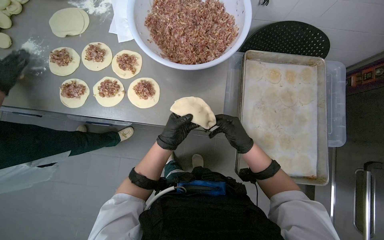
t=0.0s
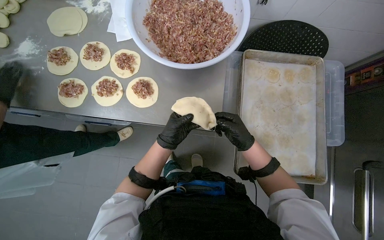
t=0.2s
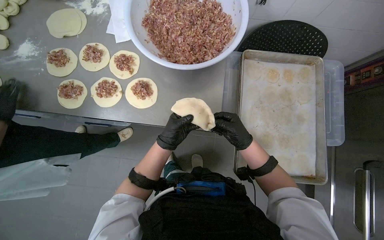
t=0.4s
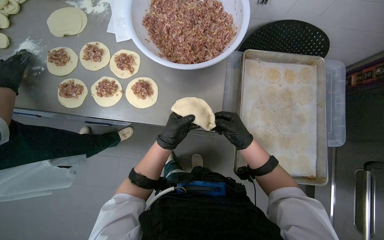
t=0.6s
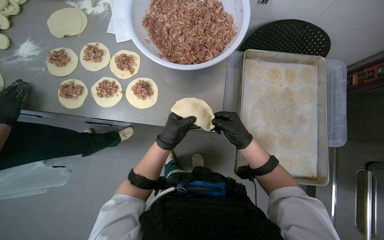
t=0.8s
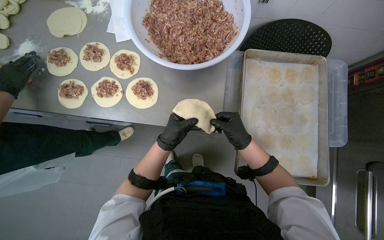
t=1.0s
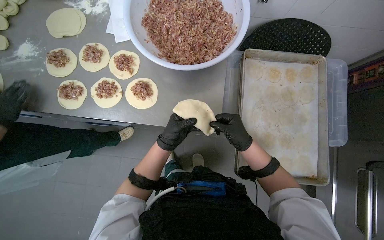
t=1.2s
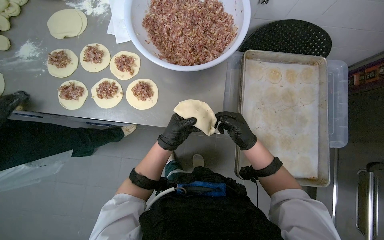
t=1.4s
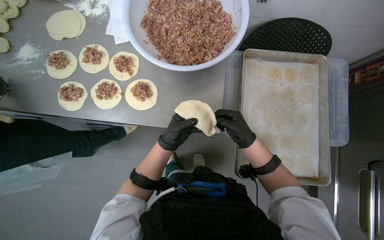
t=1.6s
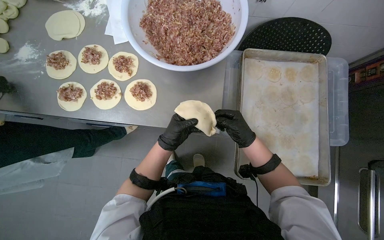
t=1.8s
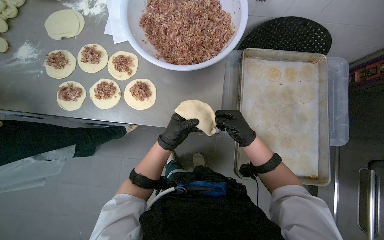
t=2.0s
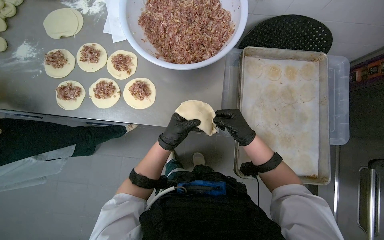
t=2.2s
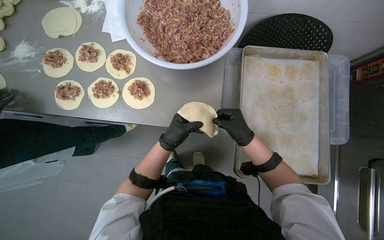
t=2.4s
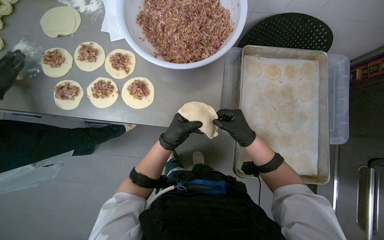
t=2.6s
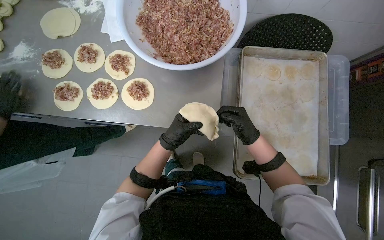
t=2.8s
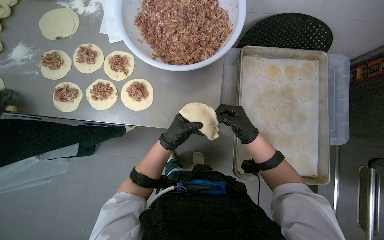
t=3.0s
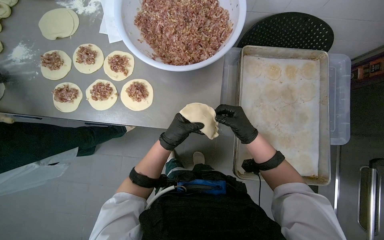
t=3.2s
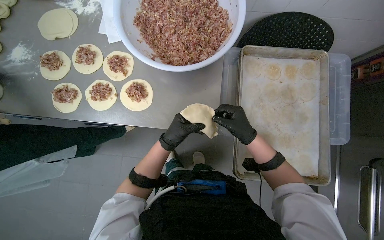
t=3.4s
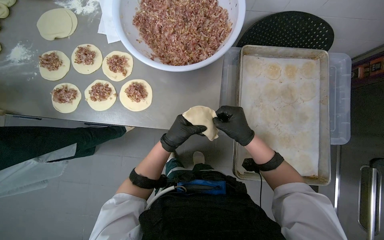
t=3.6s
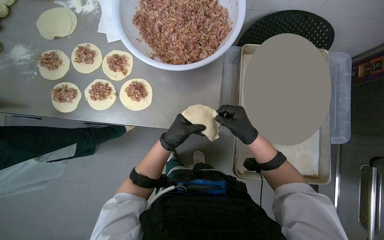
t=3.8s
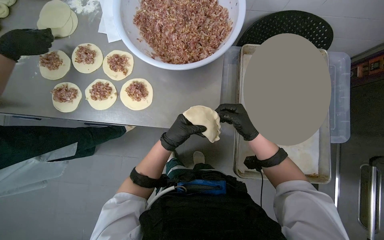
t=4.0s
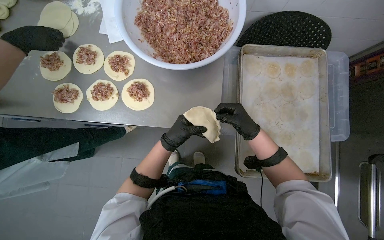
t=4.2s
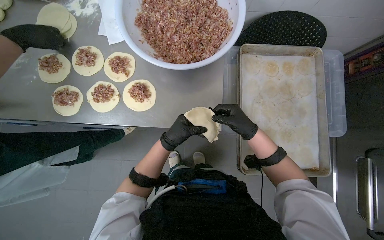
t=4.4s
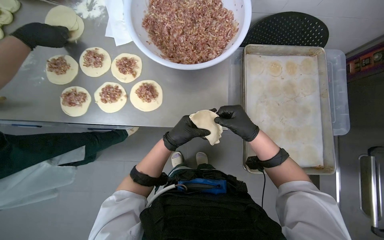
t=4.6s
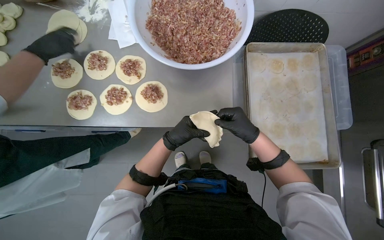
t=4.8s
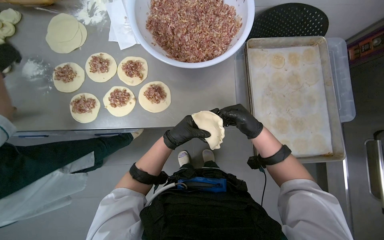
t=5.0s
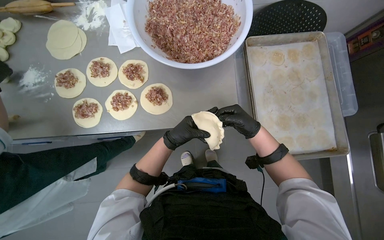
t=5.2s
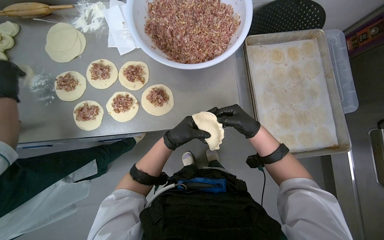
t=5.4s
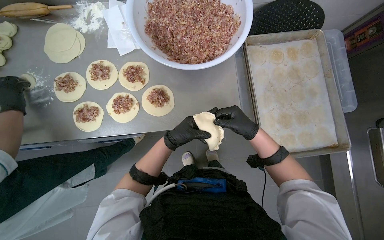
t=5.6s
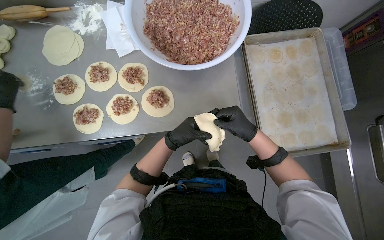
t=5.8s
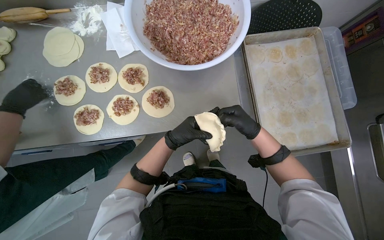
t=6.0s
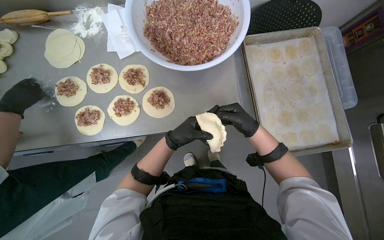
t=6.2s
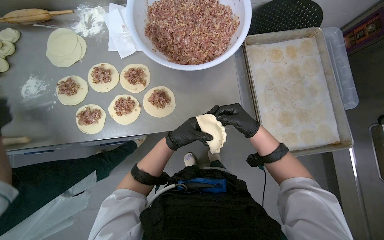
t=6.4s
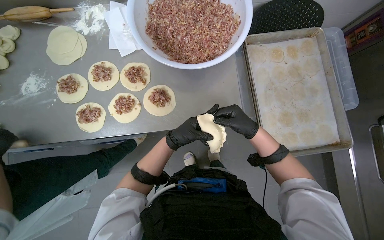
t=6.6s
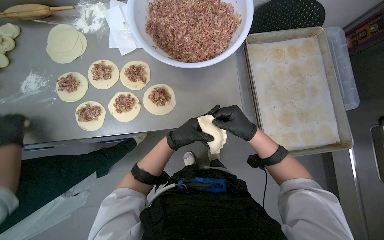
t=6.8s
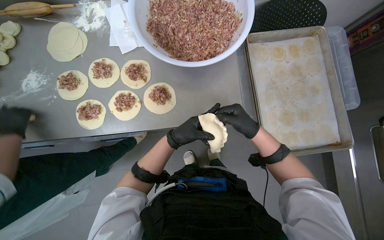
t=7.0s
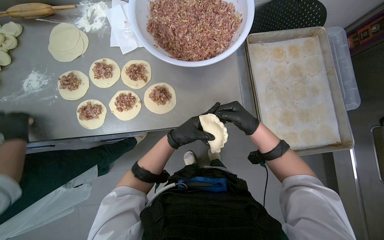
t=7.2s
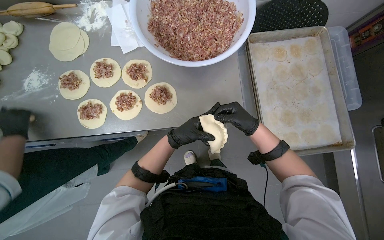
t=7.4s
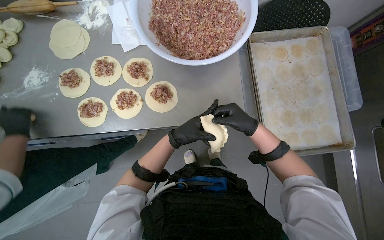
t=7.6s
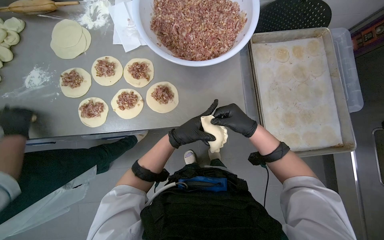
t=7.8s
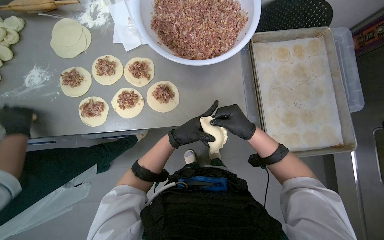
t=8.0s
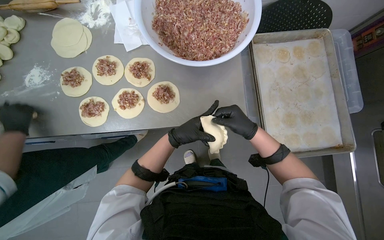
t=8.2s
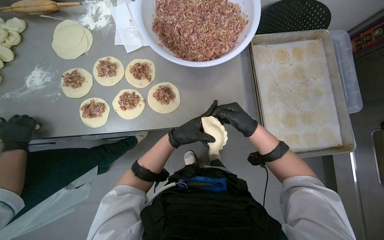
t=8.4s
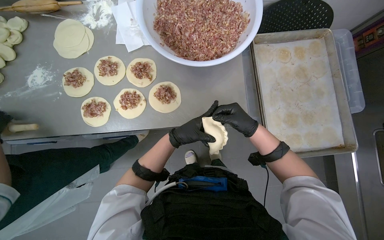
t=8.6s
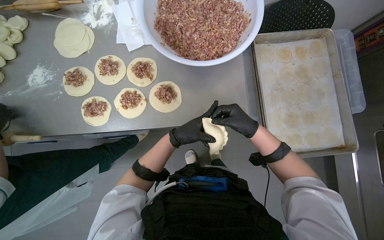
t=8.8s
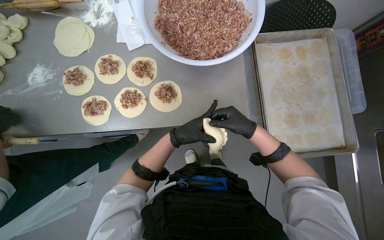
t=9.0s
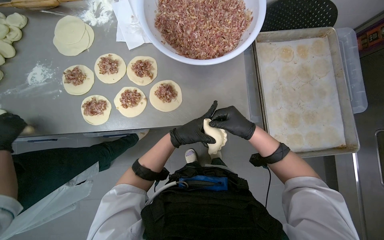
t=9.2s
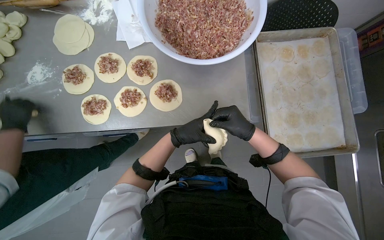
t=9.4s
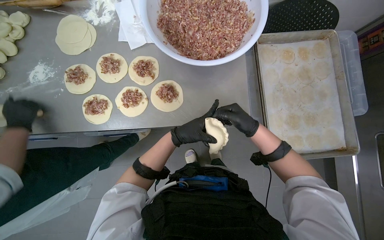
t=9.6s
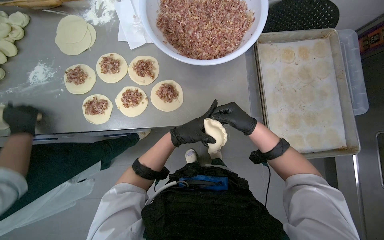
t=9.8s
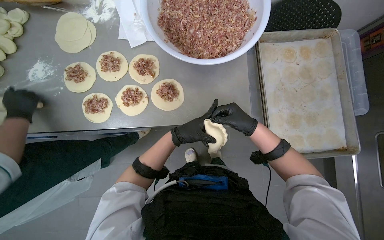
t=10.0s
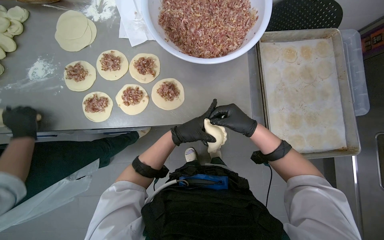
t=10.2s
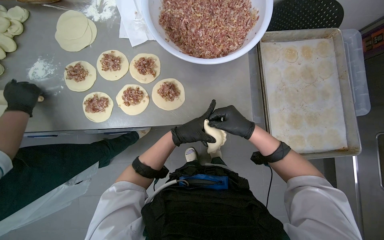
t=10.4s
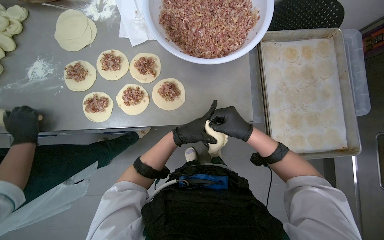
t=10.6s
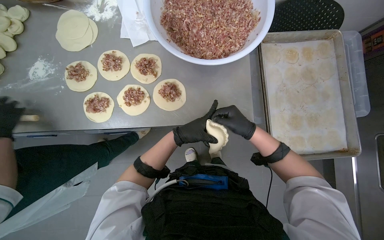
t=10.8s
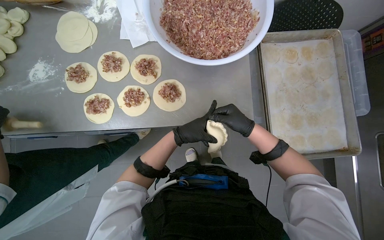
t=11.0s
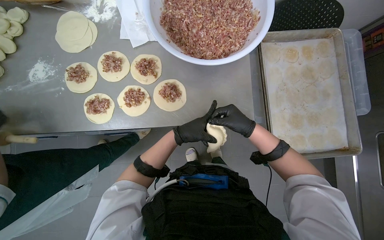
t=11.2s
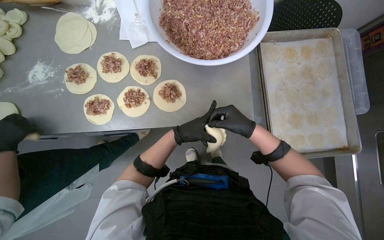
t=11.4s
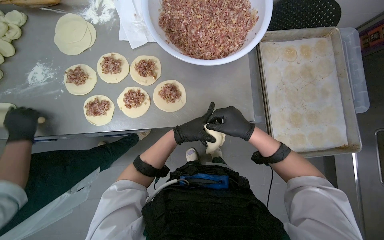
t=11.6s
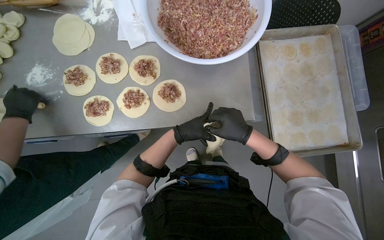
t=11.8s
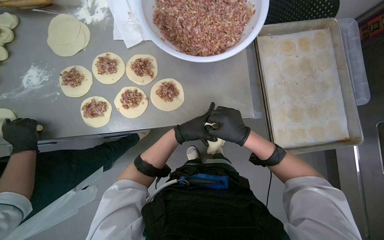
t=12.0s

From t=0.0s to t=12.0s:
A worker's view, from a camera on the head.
Job: preparing food.
The whole recording: Sealing and placing meat-filled dough onto tray. The worker seals the edges of meat-filled dough circles and places them onto a tray.
From t=0.0s to t=4.4s: The hands work in one place, with small movements.
From t=6.0s to t=12.0s: The hands stay close to where they were, moving slightly.

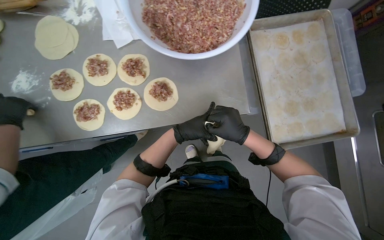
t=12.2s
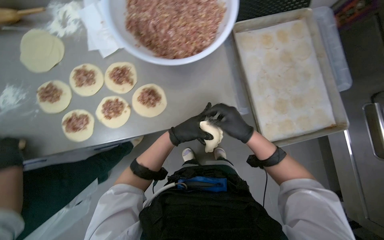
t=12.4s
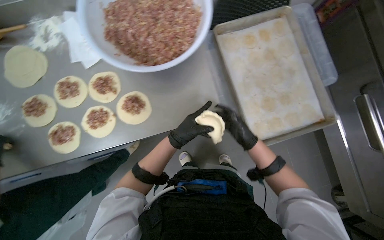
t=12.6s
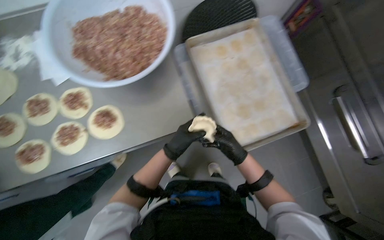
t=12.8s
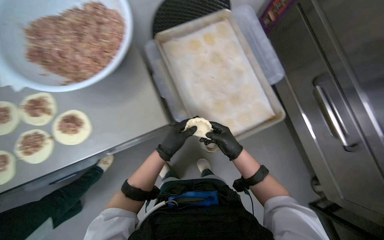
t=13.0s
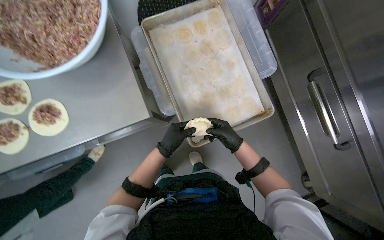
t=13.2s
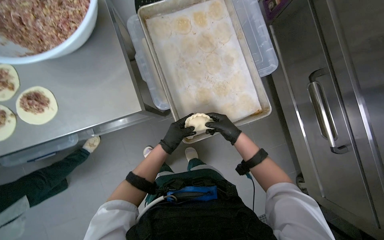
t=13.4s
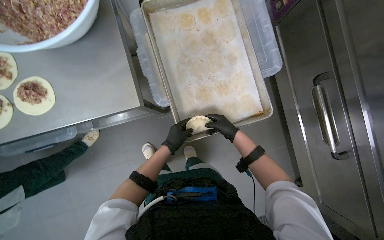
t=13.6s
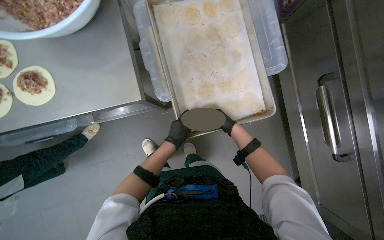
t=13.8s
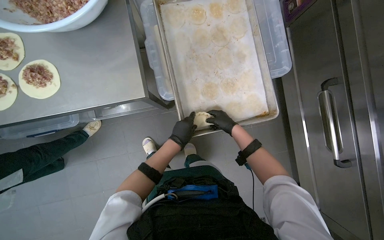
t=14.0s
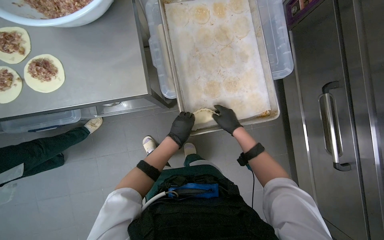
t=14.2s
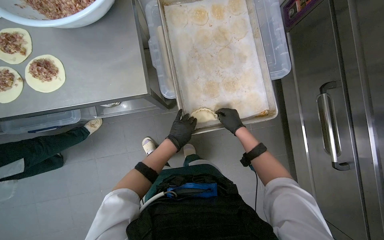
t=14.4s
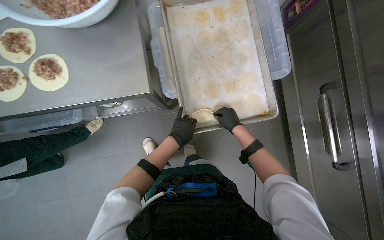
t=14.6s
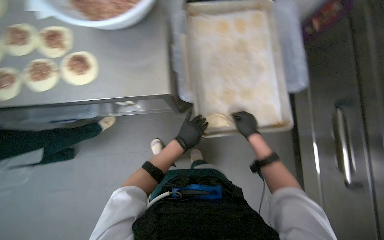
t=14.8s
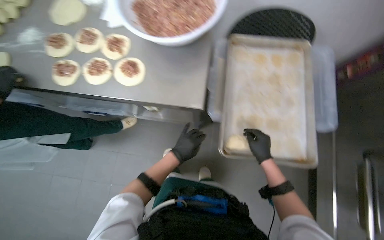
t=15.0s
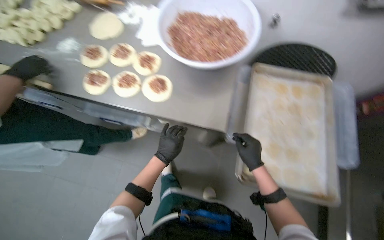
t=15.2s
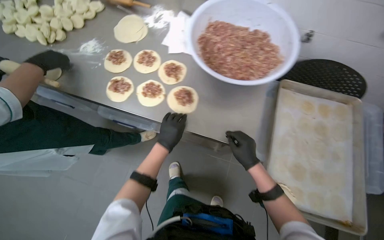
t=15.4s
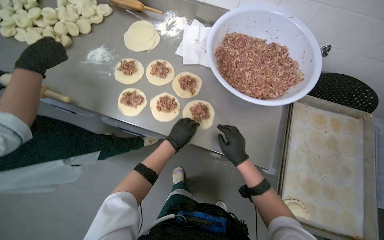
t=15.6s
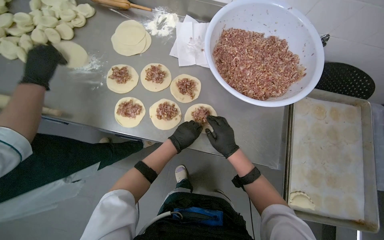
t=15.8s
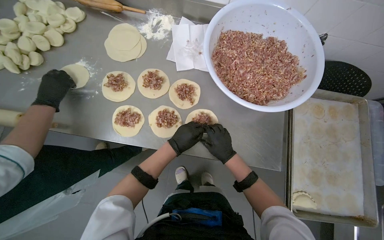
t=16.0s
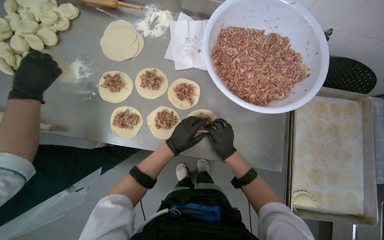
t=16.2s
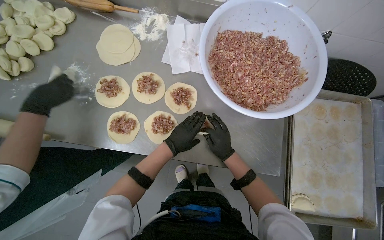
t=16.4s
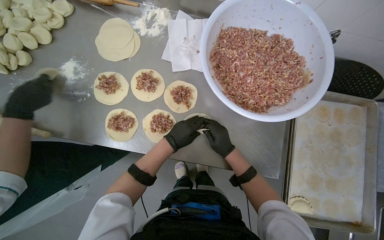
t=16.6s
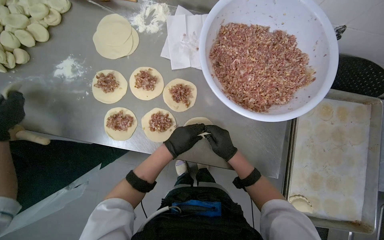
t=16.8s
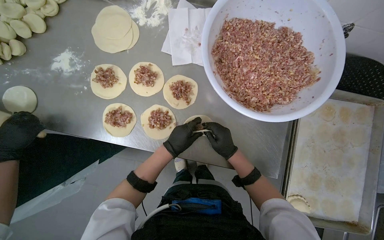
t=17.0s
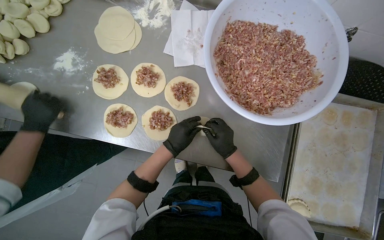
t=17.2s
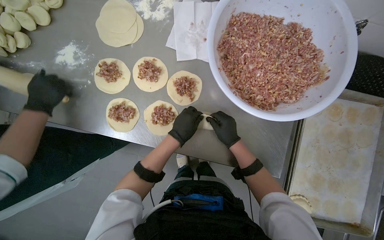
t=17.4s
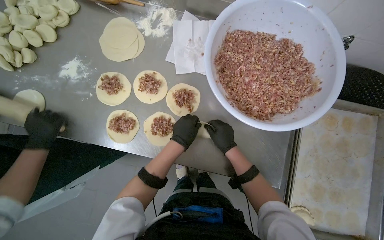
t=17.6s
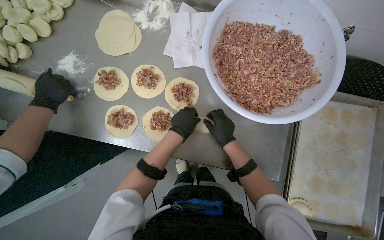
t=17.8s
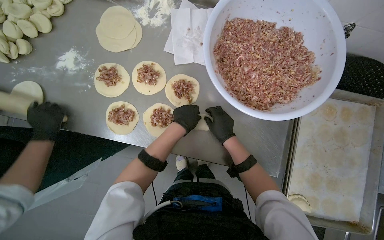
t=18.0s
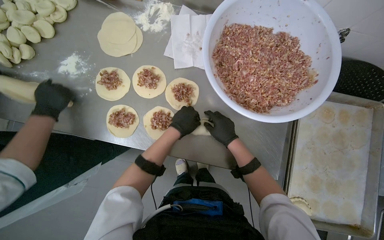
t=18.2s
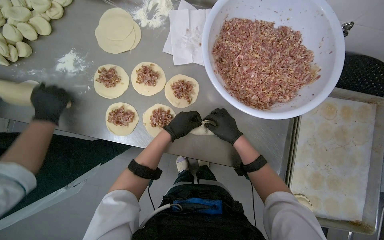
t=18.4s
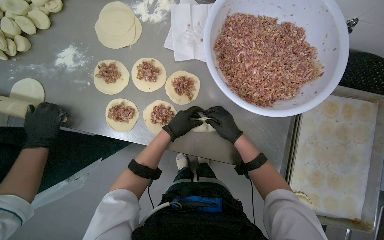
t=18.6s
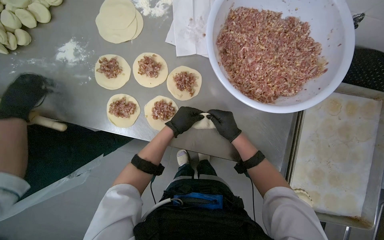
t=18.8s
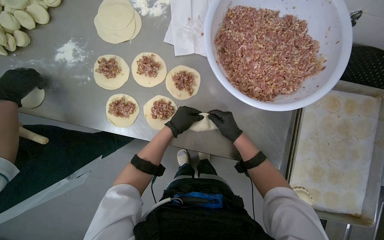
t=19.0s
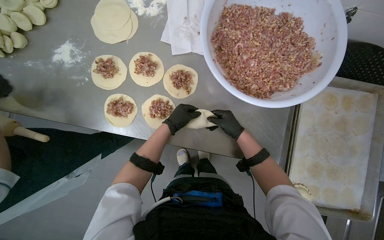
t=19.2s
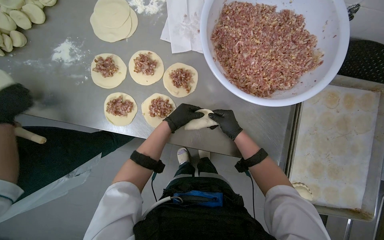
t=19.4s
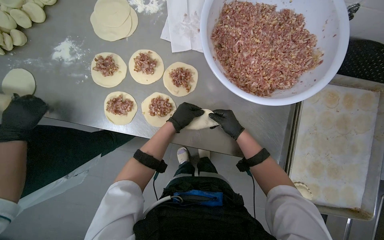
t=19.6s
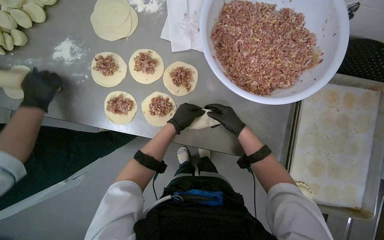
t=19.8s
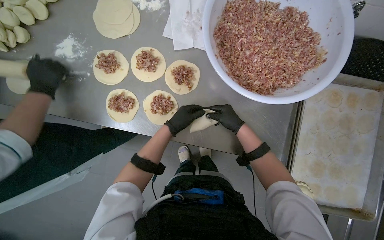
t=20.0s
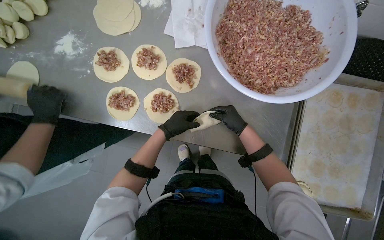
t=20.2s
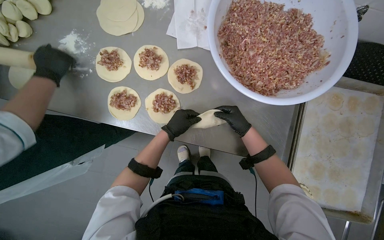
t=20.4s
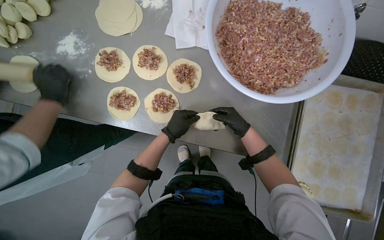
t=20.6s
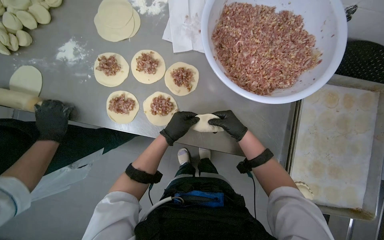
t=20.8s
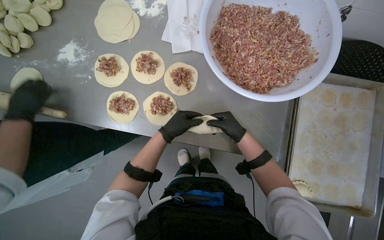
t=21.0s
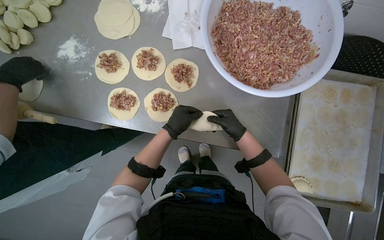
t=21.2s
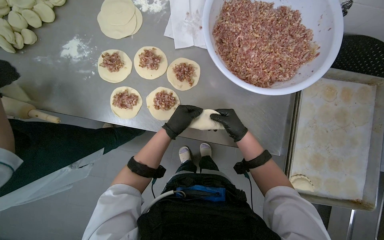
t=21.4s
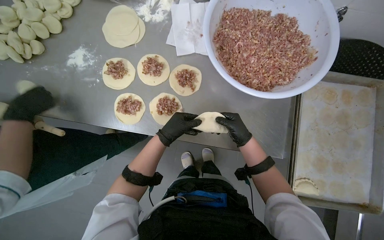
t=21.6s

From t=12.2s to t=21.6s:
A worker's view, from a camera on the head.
Job: preparing food.
The whole recording: Sealing and placing meat-filled dough onto tray. The worker seals the edges of meat-filled dough circles and places them onto a tray.
From t=12.2s to t=13.8s: The right hand is displaced farther from the camera by approximately 25 cm.
From t=13.8s to t=15.4s: The wearer looks some 15 degrees further upward. Everything in view rotates approximately 30 degrees clockwise.
From t=15.4s to t=17.0s: The view tilts some 15 degrees downward. The right hand travels to the left by about 15 cm.
From t=17.0s to t=21.6s: The hands make small movements and keep their place.
